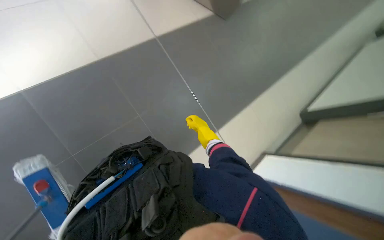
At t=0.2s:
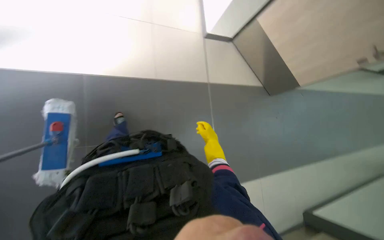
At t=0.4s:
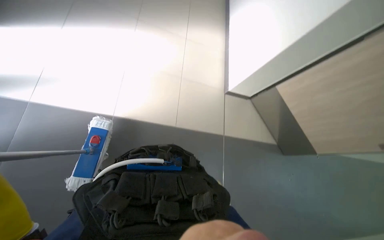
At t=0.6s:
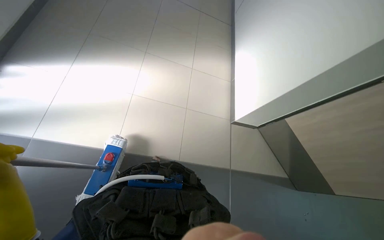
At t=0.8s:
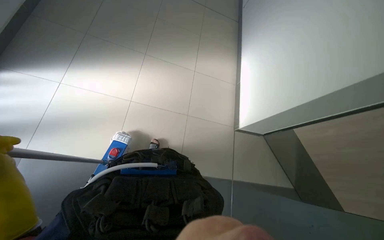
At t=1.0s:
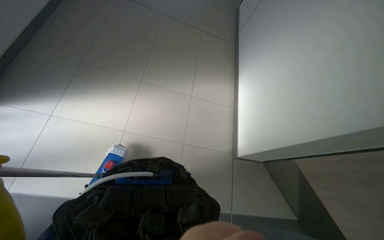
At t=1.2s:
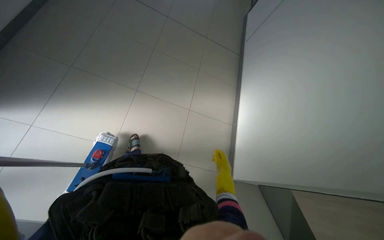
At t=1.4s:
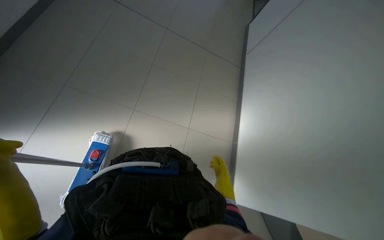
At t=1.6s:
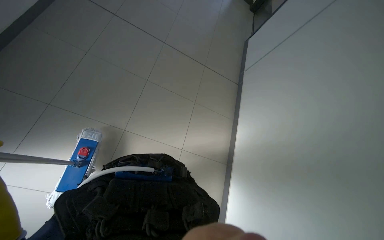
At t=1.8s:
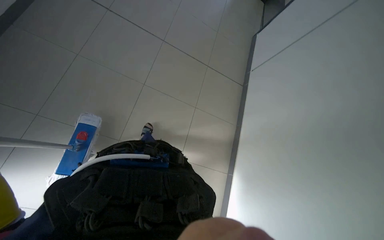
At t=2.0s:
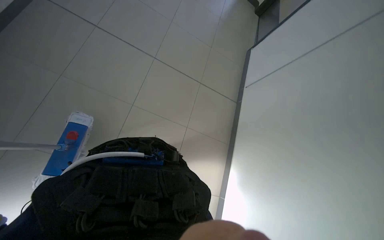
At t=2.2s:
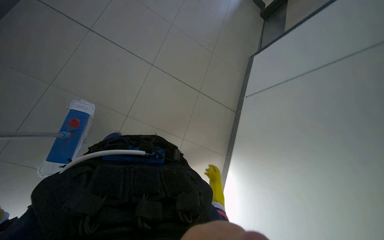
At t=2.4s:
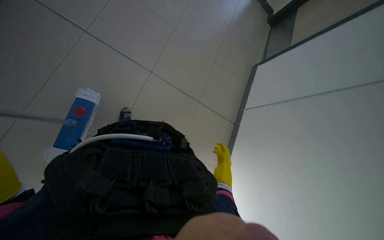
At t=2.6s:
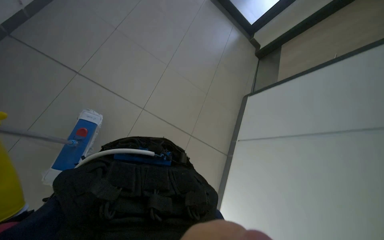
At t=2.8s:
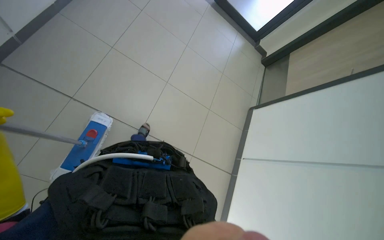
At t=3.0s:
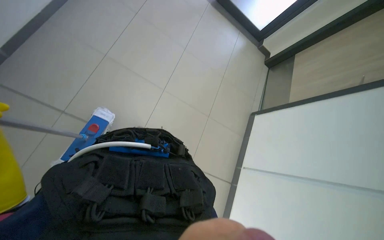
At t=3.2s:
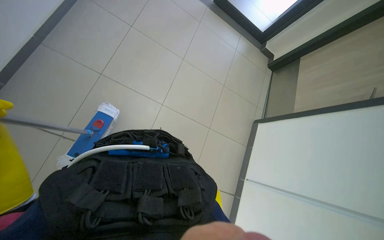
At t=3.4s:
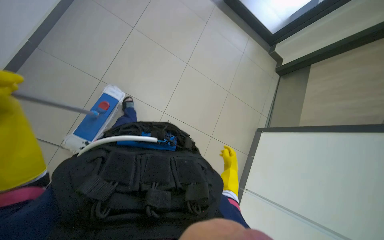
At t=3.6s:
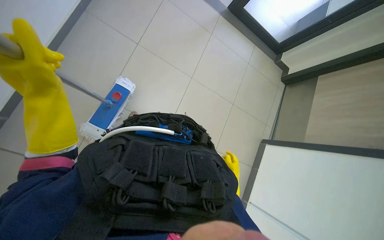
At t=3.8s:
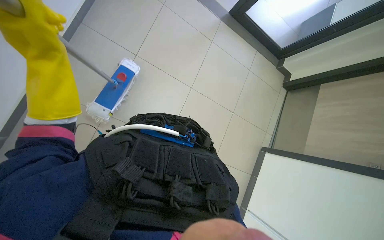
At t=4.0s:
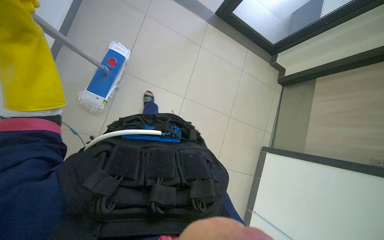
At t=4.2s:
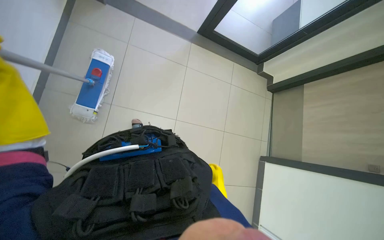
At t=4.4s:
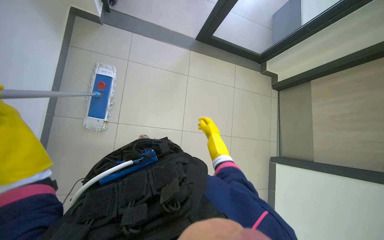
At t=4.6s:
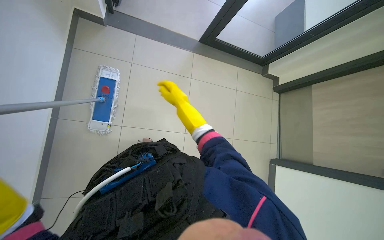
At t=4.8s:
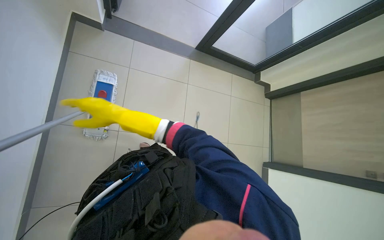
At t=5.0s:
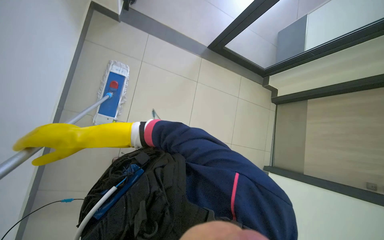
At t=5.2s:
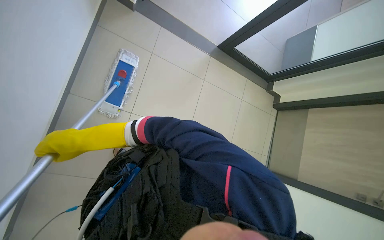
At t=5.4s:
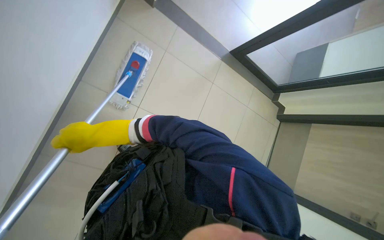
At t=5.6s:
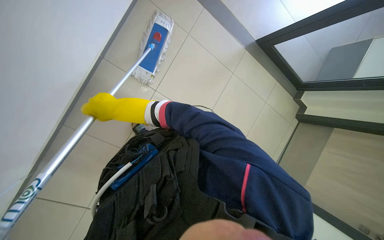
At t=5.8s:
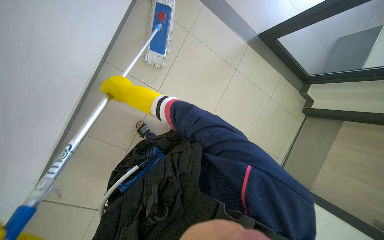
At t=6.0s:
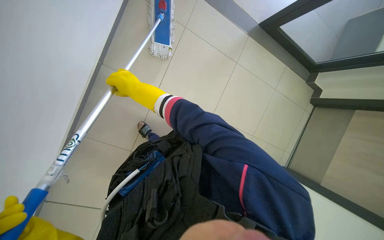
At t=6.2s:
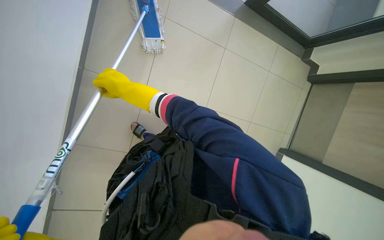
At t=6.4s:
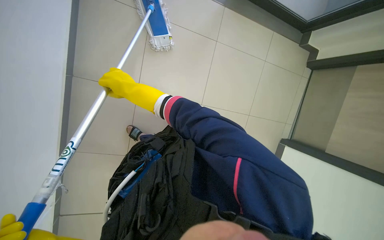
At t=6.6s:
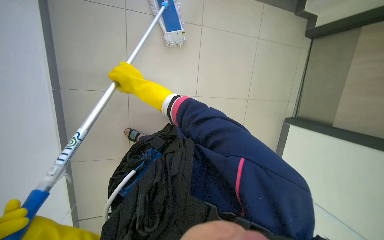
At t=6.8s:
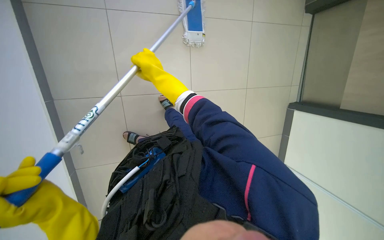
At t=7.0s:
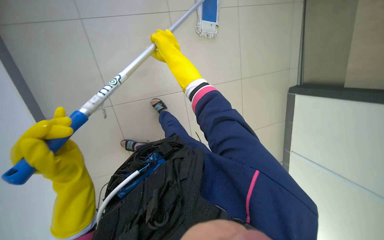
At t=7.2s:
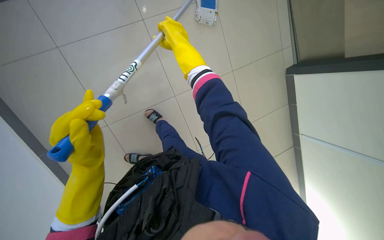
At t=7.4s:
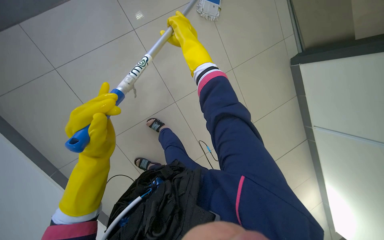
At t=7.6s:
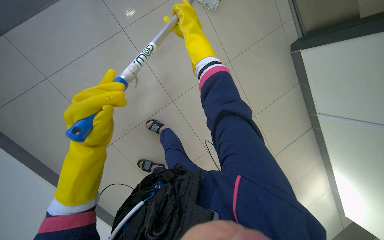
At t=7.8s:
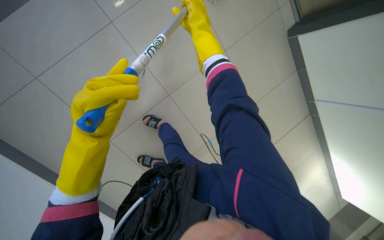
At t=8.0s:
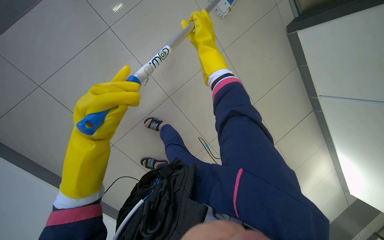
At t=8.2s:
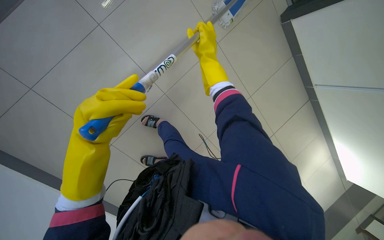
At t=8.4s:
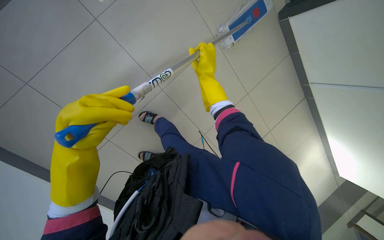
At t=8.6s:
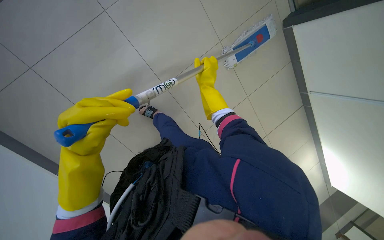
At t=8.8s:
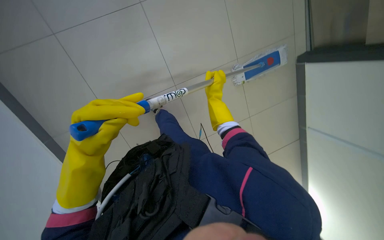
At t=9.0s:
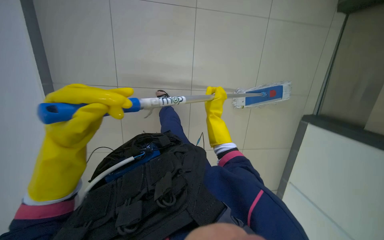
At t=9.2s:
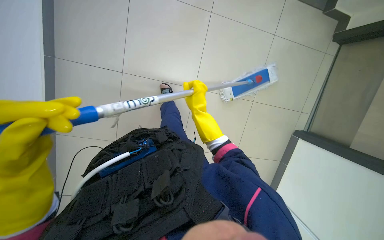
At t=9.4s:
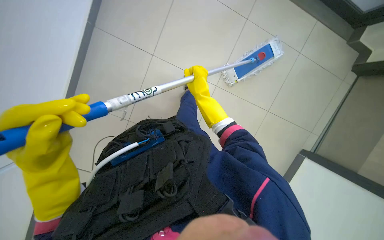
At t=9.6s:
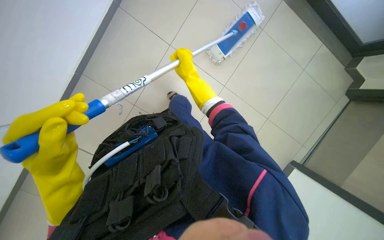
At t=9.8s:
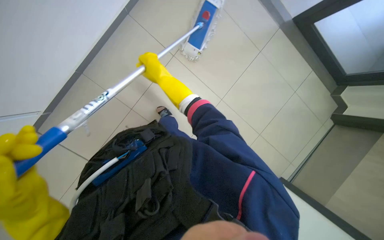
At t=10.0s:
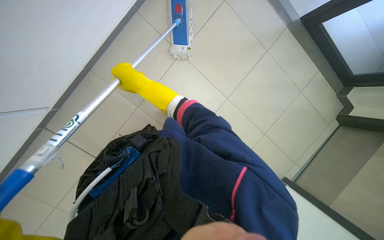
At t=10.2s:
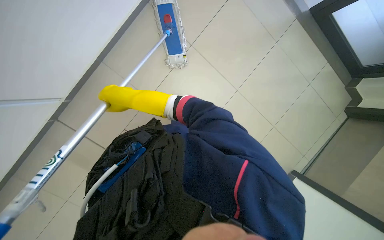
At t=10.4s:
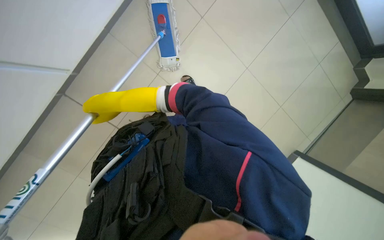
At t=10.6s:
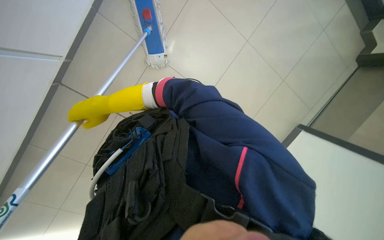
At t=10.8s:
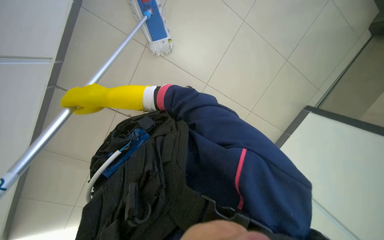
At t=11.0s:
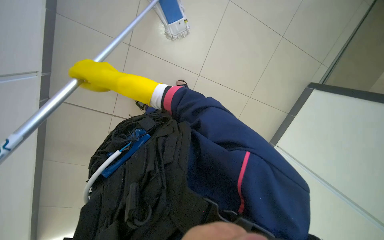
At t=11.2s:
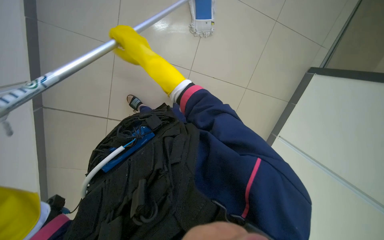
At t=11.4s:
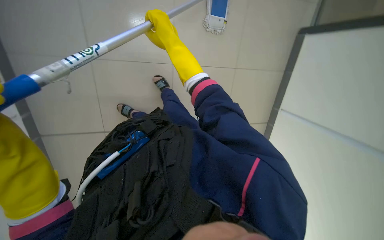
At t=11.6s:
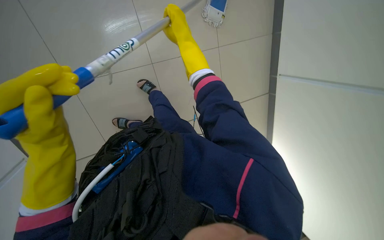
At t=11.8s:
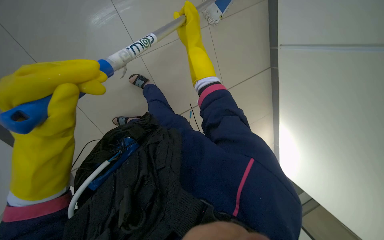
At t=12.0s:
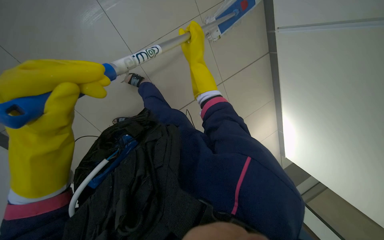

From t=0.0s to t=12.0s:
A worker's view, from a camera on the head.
Job: mopping floor.
The whole recording: Mopping floor. The worker mops the tiled floor in the corridor.
From t=0.0s to t=1.6s: The camera pitches upward, by about 30 degrees.
From t=6.0s to t=7.6s: The right hand is displaced nearer to the camera and to the right by about 15 cm.
From t=7.6s to t=9.0s: The right hand travels farther from the camera and down the picture by some 25 cm.
From t=9.0s to t=10.4s: The right hand goes approximately 35 cm nearer to the camera and to the left.
From t=10.4s to t=12.0s: The right hand goes some 30 cm to the right and up the picture.

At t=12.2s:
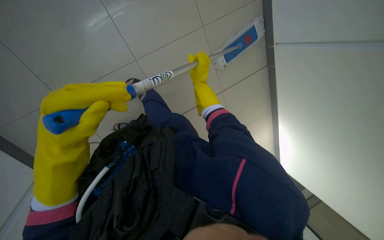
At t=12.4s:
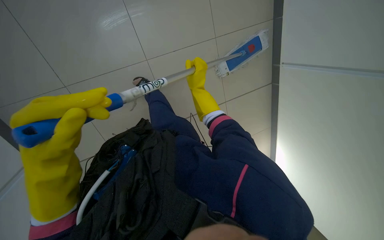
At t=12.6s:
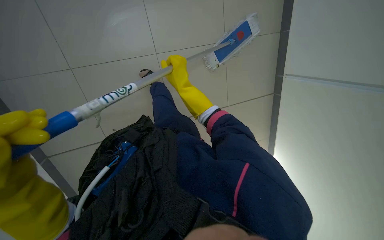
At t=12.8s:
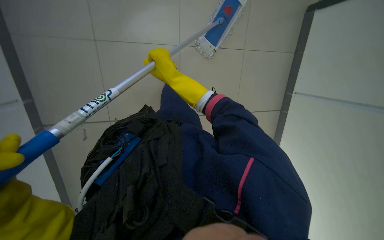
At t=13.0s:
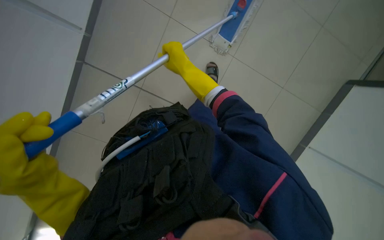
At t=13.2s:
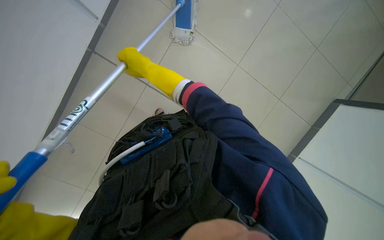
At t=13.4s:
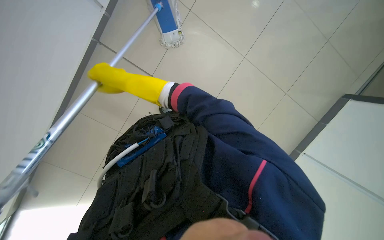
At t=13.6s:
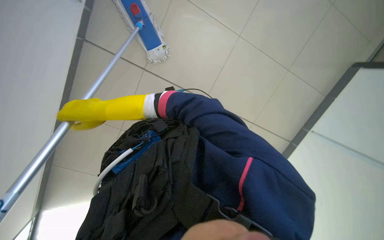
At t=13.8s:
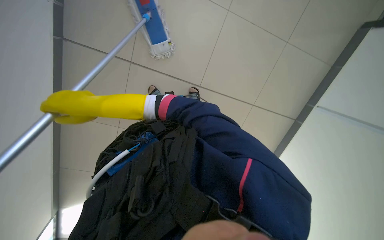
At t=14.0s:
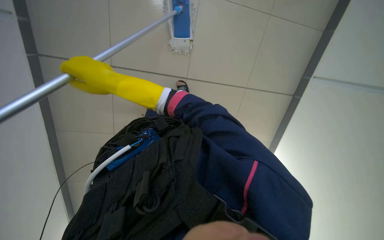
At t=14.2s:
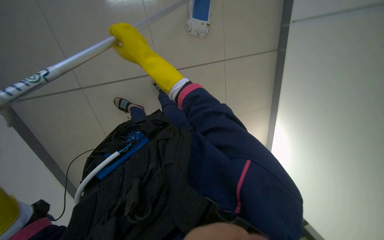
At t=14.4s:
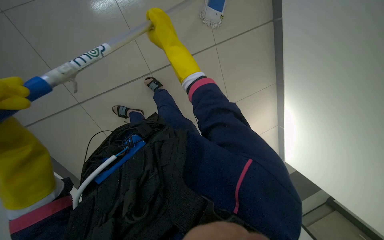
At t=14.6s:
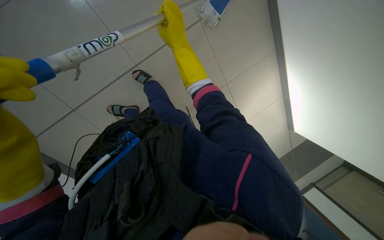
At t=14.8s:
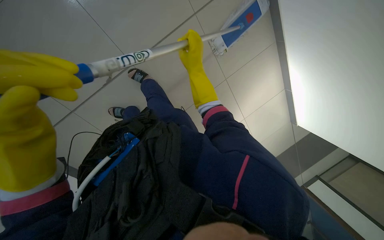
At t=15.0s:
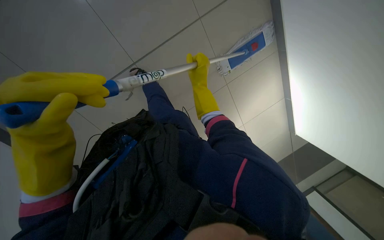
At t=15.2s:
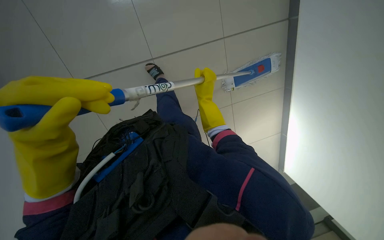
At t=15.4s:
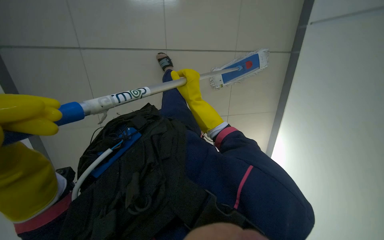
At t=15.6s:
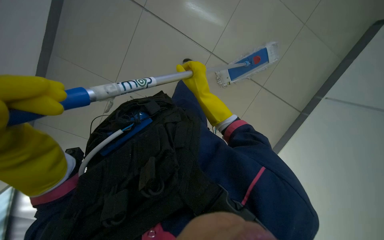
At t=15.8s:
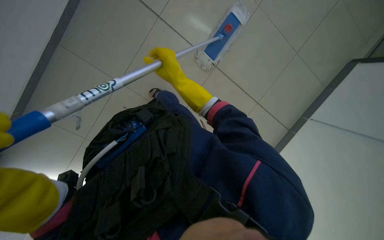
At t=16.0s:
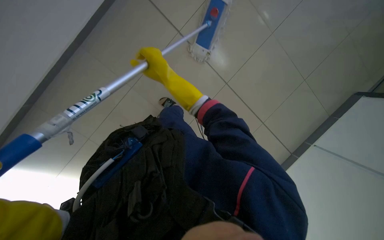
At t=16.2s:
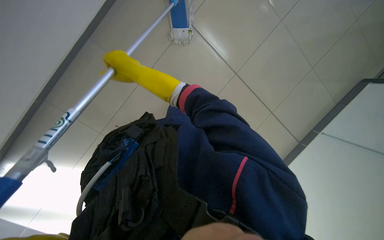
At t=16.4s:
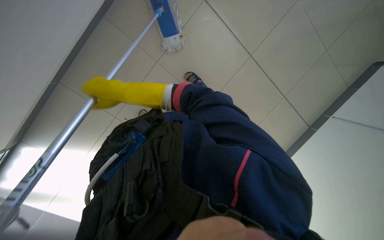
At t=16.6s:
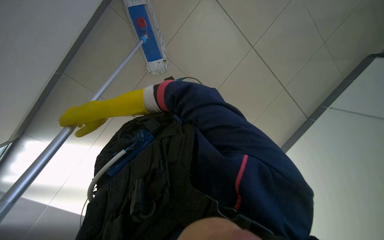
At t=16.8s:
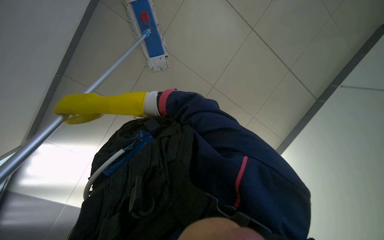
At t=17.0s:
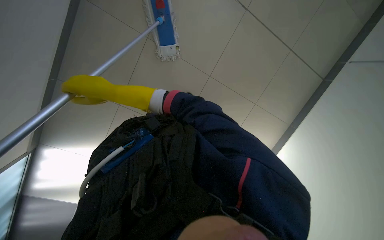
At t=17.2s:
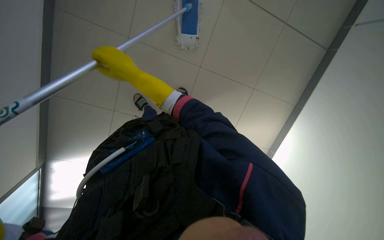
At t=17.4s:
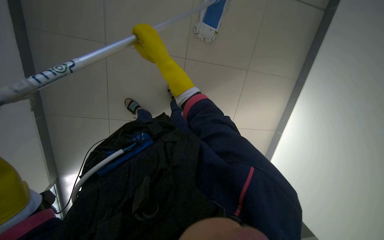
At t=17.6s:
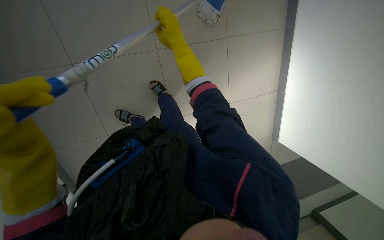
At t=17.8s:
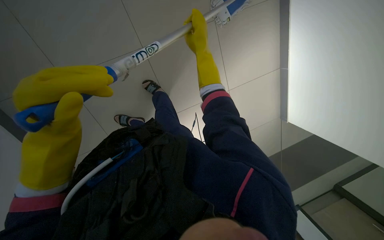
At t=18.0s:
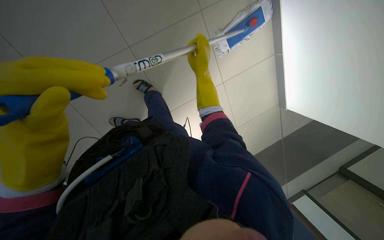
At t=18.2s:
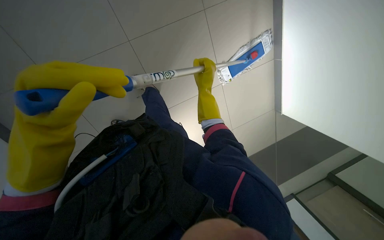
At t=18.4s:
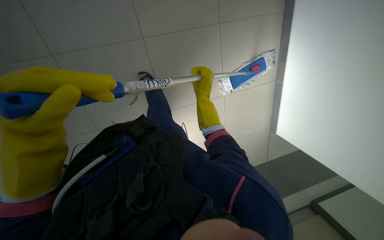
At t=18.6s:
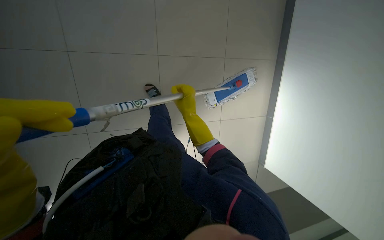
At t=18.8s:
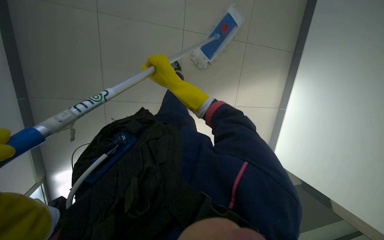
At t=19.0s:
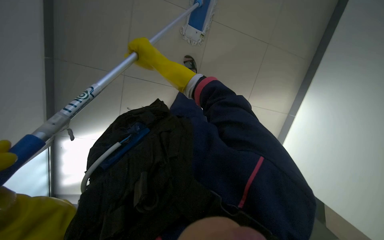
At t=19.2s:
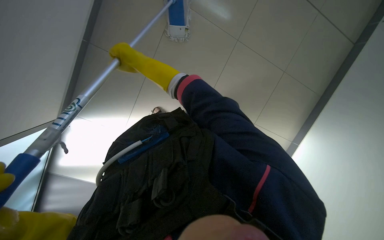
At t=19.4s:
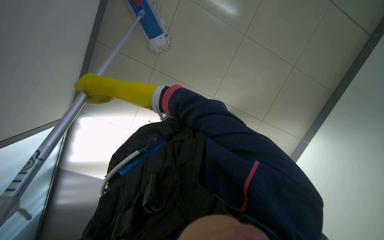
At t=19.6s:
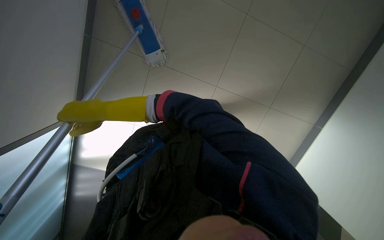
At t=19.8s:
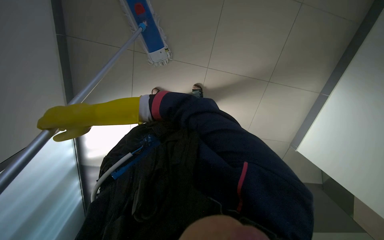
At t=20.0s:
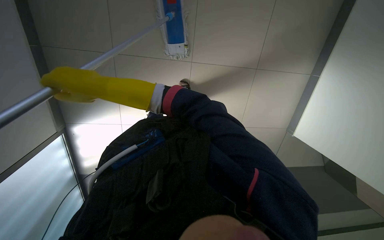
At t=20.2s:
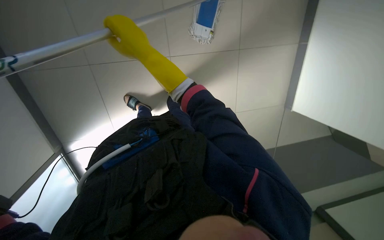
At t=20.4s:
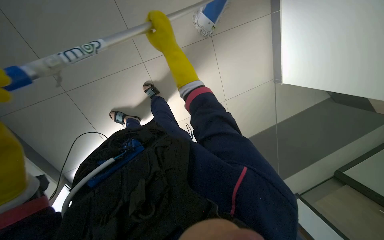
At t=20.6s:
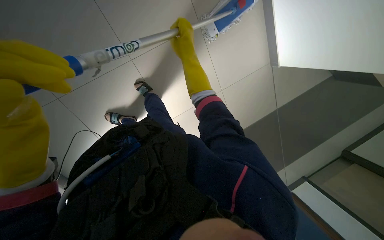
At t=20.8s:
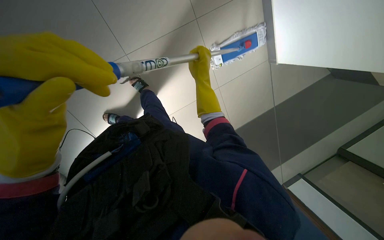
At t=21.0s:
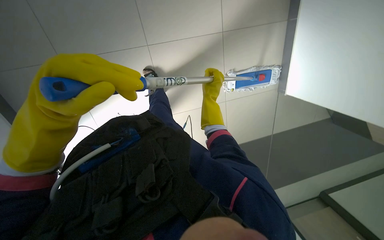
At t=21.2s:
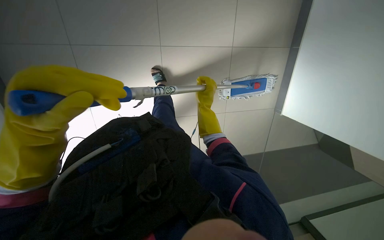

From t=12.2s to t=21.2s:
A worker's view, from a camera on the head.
Job: mopping floor.
The whole recording: Mopping floor. The worker mops the tiled floor in the corridor.
From t=12.2s to t=13.8s: The camera pitches downward, by roughly 15 degrees. The right hand travels nearer to the camera, to the left and down the picture by about 30 cm.
From t=13.8s to t=15.2s: The right hand heads to the right and farther from the camera, covering approximately 35 cm.
From t=15.2s to t=16.6s: The camera pitches downward, by about 15 degrees. The right hand shifts about 30 cm to the left.
From t=18.2s to t=19.8s: The scene rotates counterclockwise by some 30 degrees.
